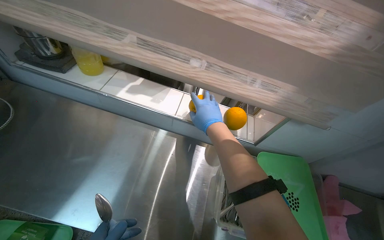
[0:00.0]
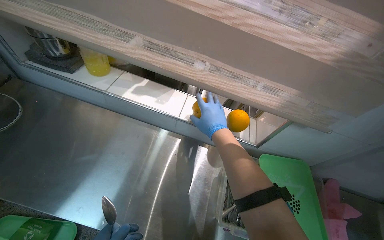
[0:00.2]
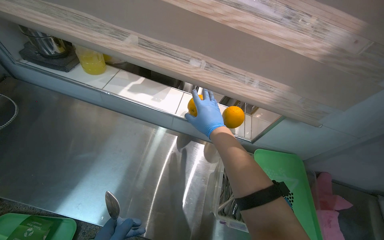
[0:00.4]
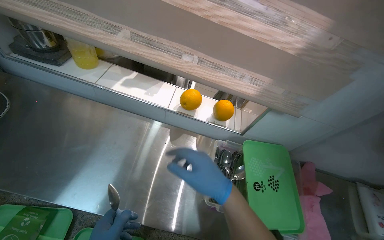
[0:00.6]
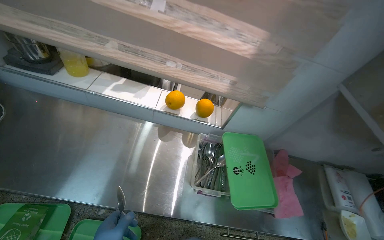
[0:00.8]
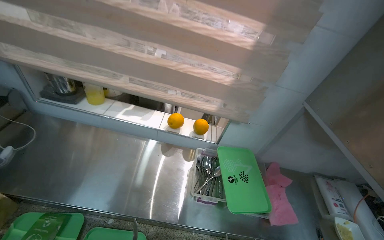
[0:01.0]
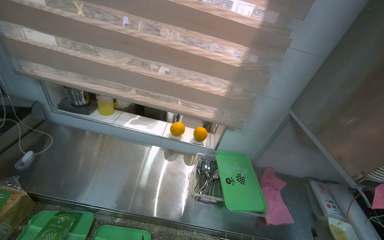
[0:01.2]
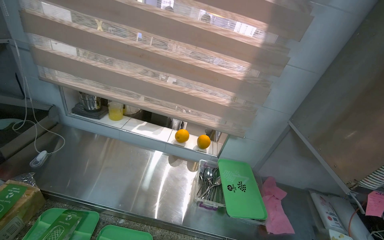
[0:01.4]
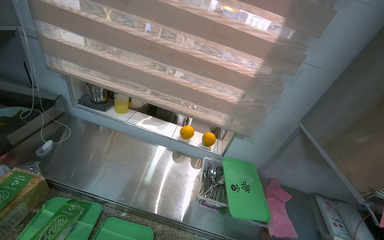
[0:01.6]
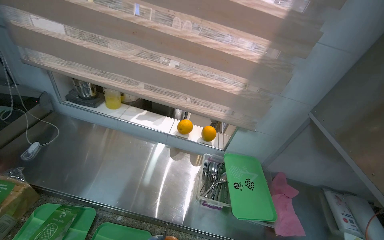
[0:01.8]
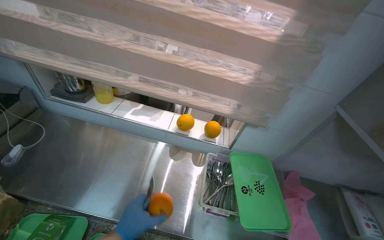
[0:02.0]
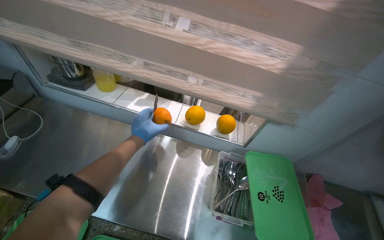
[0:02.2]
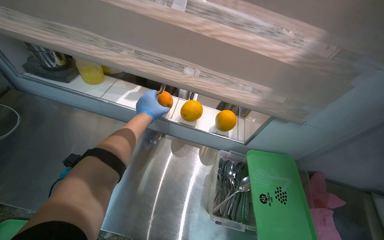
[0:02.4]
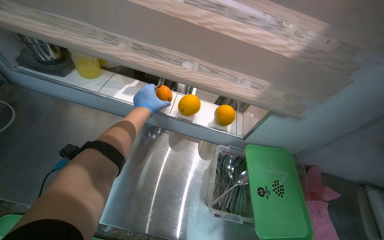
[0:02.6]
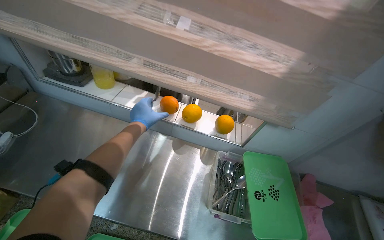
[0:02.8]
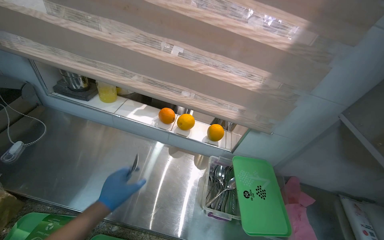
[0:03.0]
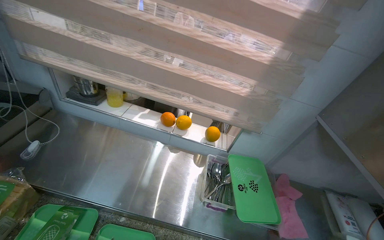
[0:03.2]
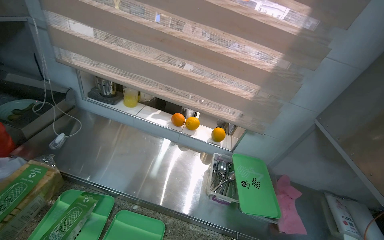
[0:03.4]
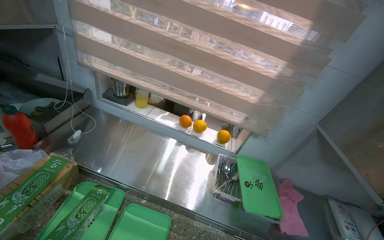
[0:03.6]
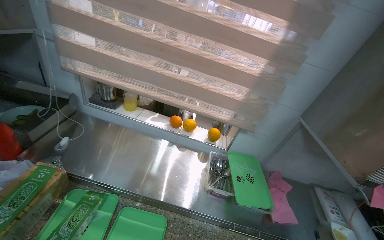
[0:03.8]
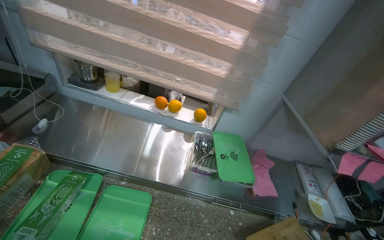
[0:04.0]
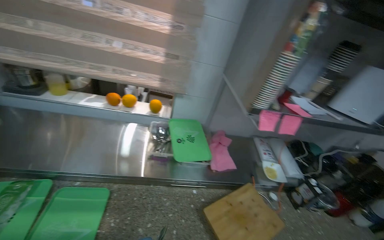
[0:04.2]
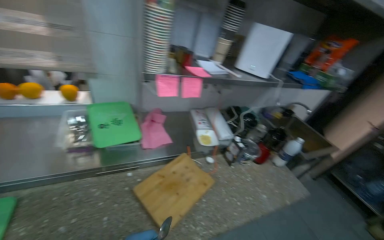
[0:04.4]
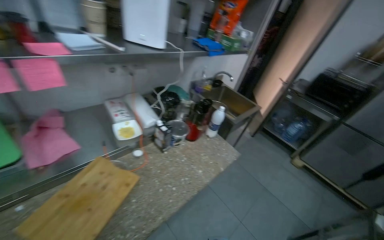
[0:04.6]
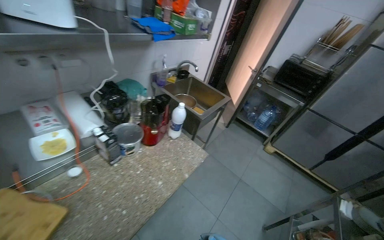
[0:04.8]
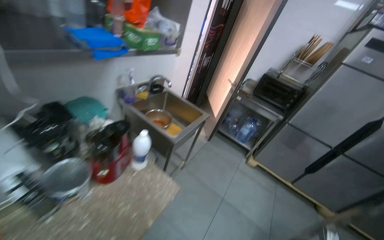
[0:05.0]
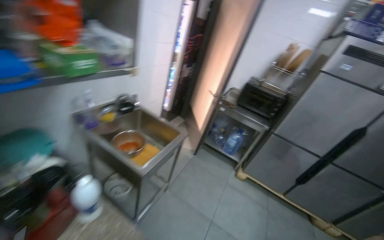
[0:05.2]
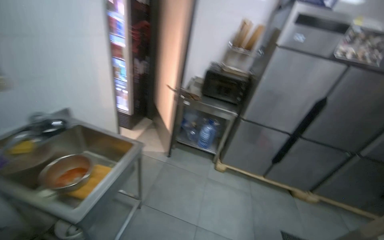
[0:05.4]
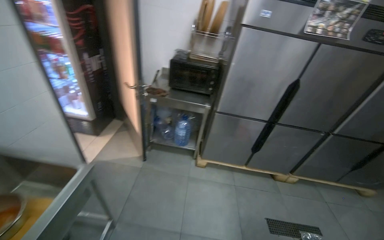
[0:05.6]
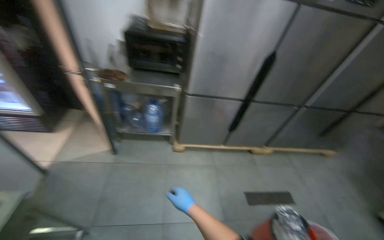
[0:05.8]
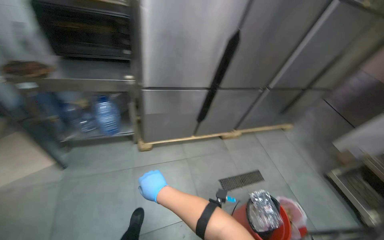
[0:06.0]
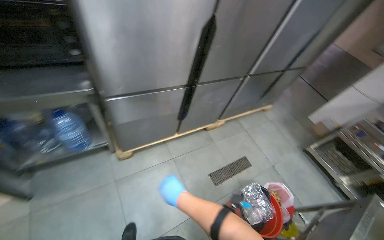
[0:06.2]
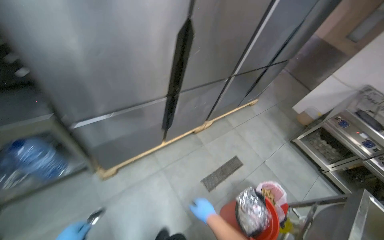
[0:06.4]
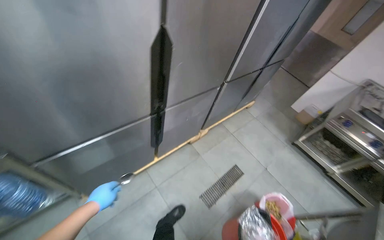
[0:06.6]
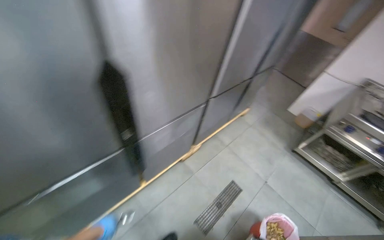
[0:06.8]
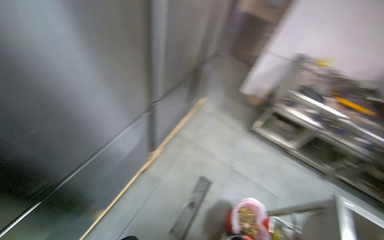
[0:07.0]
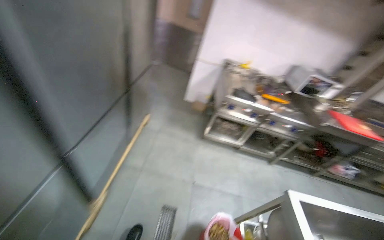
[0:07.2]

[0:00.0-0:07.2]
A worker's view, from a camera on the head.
Job: preparing food.
The whole recording: Retrieving produce from refrigerator. The worker retrieves various produce items from the refrigerator drawer.
0:00.0 to 0:01.4: The camera is carried roughly 40 cm. The camera pitches upward, by about 20 degrees.
0:01.4 to 0:02.8: The view tips downward by approximately 15 degrees.
0:02.8 to 0:04.4: The wearer moves some 70 cm. The wearer's head swings about 30 degrees to the right.
0:04.4 to 0:05.8: The camera is carried approximately 1.5 m. The wearer's head swings roughly 70 degrees to the right. The camera pitches downward, by roughly 20 degrees.
0:05.8 to 0:07.2: The wearer moves roughly 1 m. The head rotates roughly 75 degrees to the right. The view tilts about 15 degrees downward.

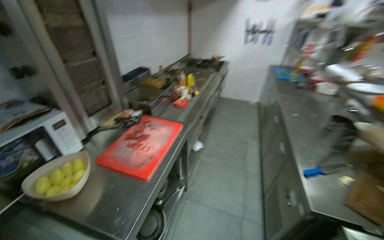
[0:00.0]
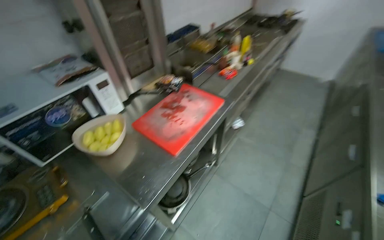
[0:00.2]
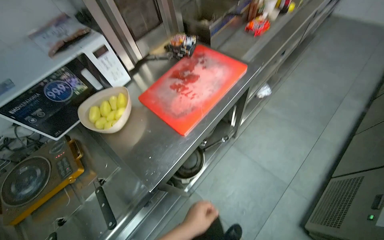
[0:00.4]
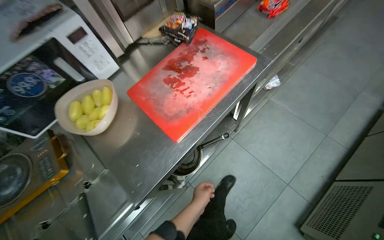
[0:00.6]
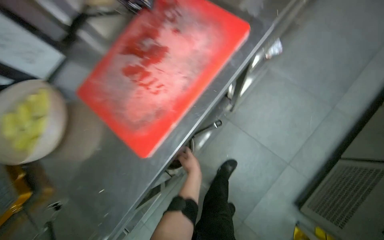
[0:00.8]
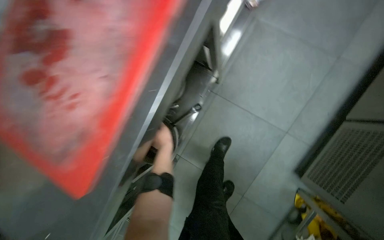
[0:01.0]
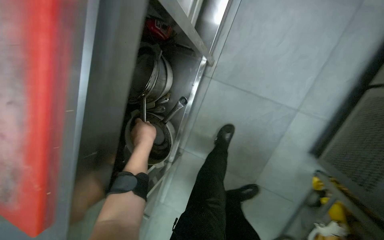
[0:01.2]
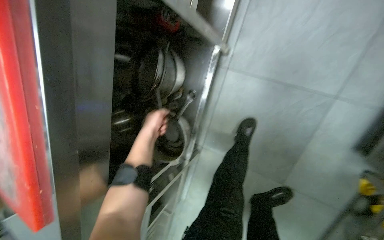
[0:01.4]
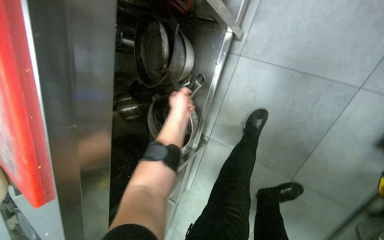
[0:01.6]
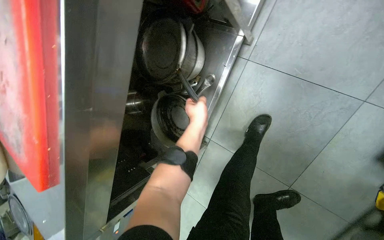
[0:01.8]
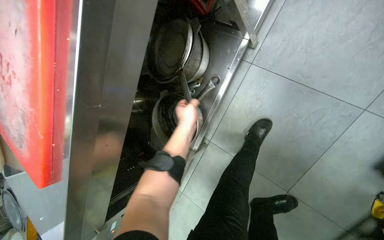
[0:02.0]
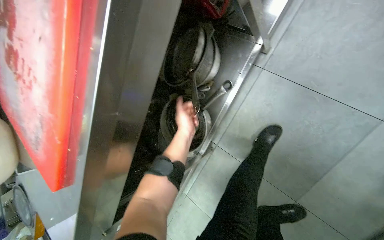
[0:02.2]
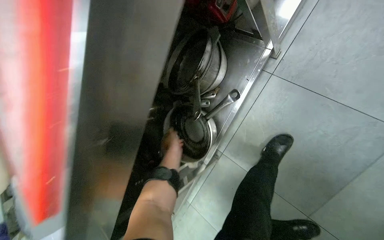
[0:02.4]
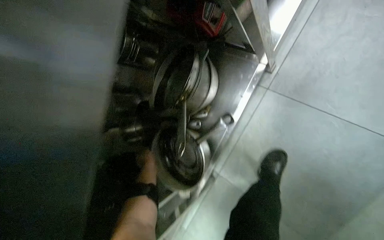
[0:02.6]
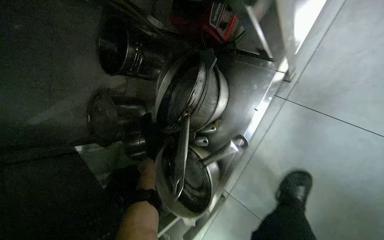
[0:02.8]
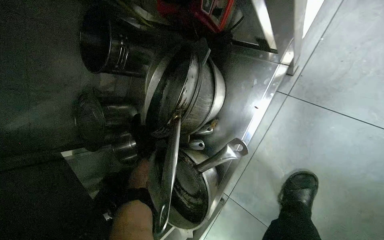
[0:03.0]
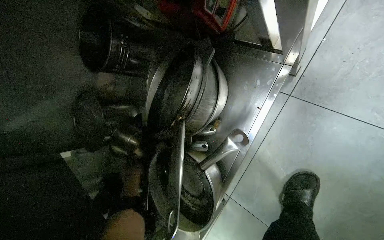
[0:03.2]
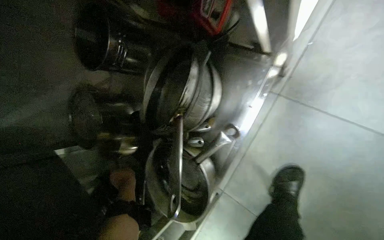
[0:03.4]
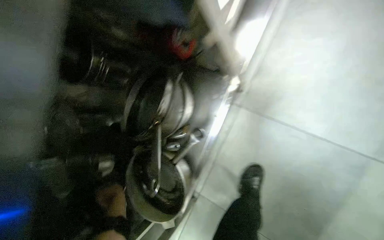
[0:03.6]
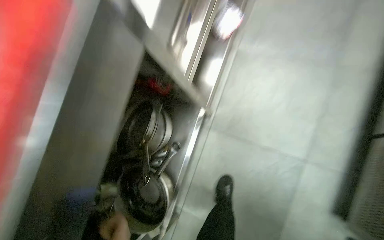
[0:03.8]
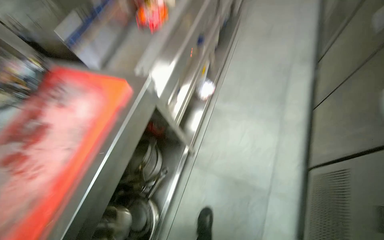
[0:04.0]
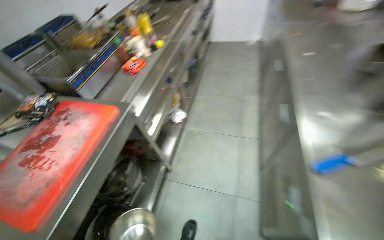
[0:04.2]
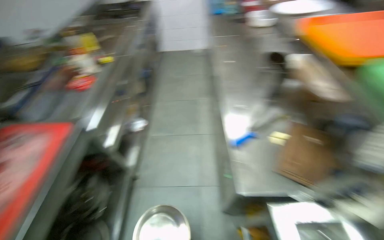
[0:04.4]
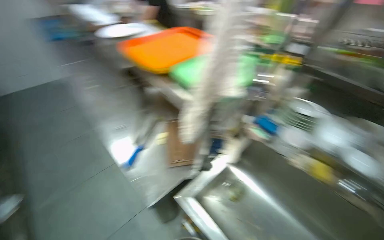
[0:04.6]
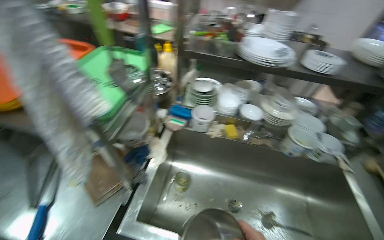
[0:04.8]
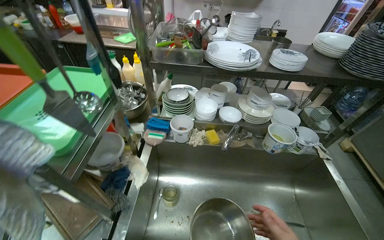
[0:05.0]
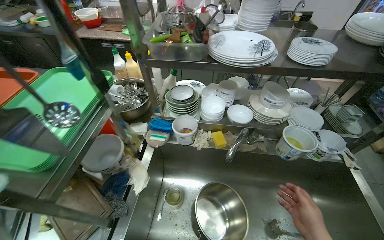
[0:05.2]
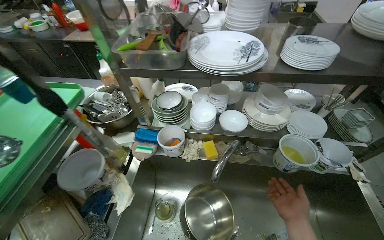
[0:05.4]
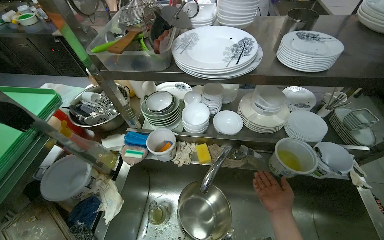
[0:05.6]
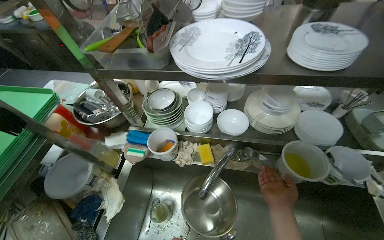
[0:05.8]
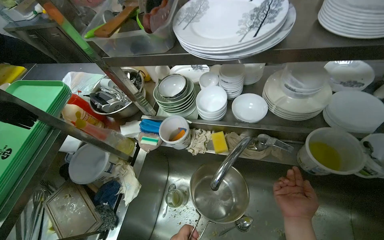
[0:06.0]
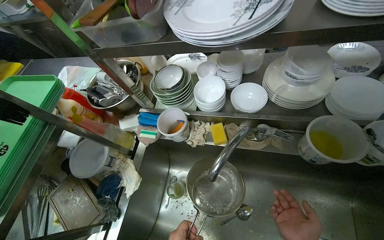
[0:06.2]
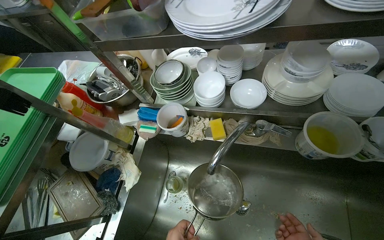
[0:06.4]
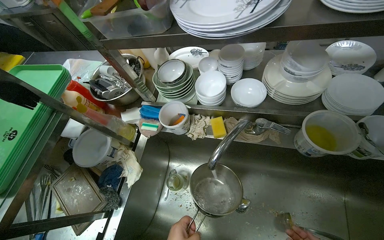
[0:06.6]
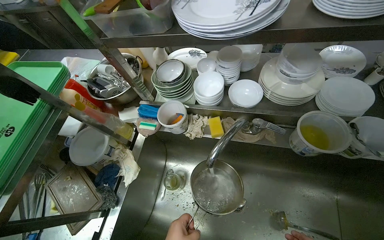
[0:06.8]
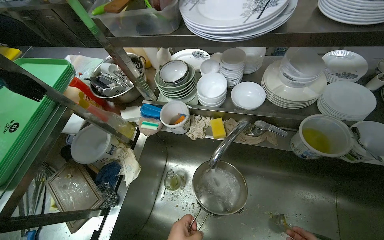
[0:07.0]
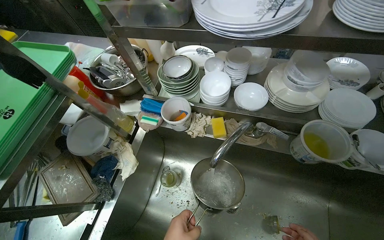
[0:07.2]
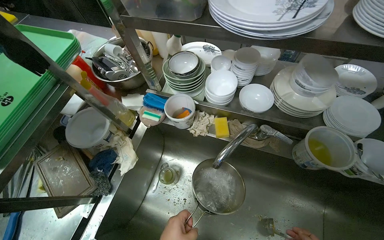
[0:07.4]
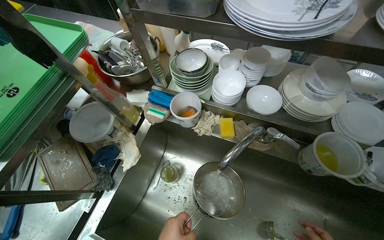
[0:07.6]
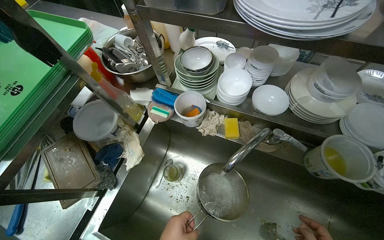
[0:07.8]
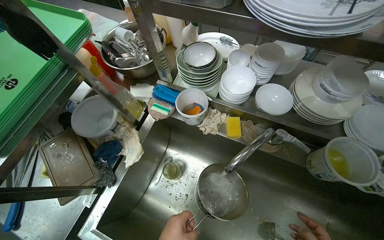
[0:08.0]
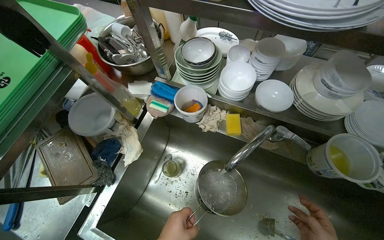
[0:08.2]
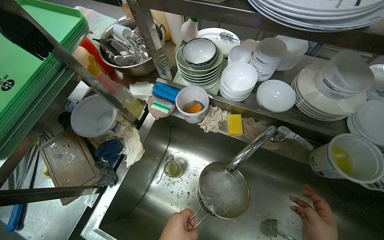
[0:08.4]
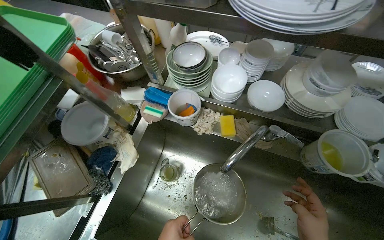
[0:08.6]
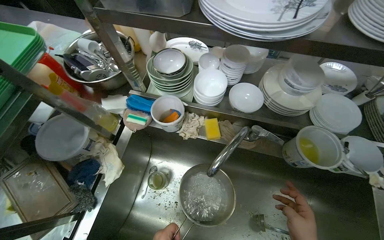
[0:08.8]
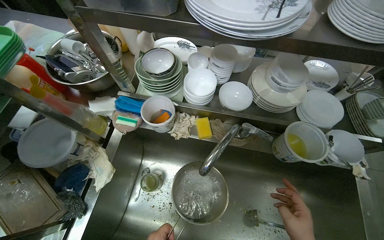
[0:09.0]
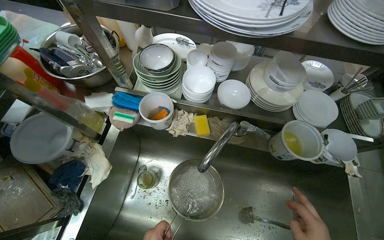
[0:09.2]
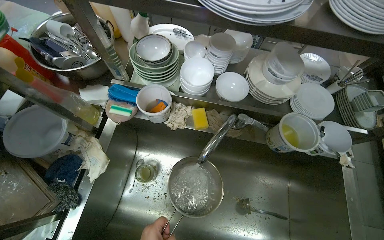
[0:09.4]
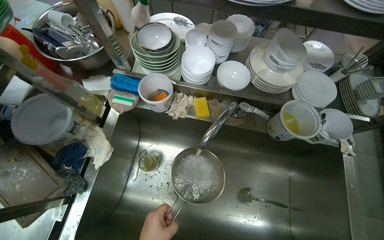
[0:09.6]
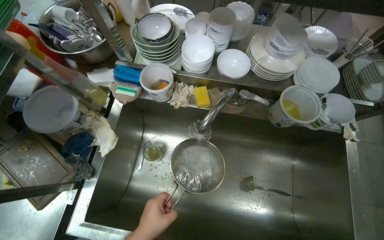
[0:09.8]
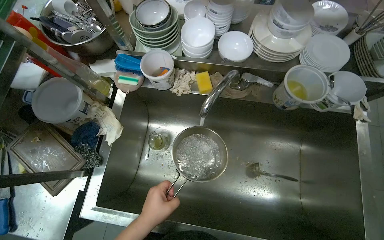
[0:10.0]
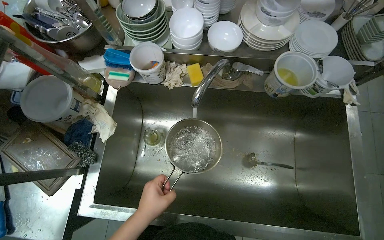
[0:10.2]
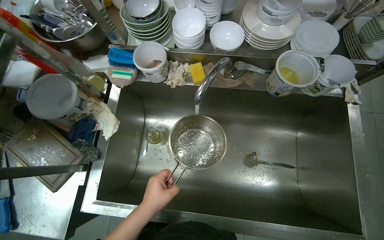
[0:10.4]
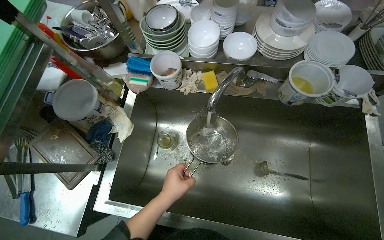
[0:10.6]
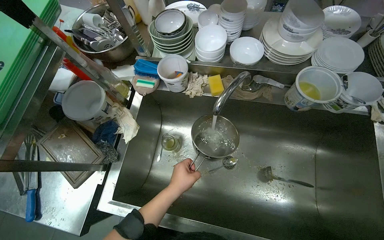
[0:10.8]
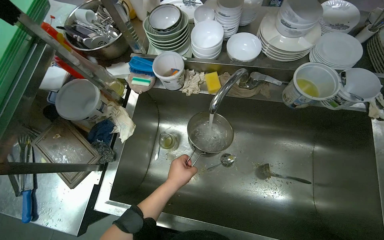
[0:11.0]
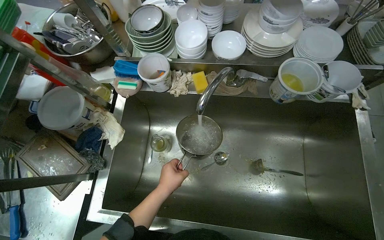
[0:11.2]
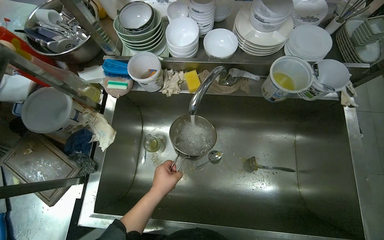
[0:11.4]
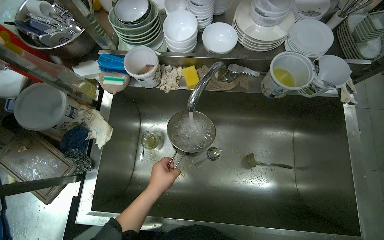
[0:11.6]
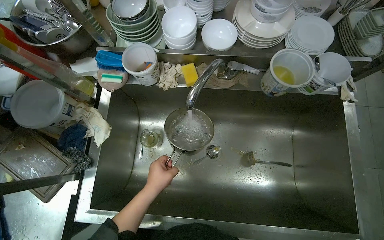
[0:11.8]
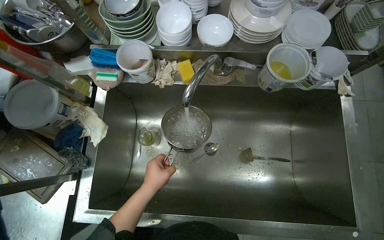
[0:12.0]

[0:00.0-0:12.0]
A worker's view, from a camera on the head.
Job: preparing food.
The whole recording: Preparing water for cooking. The worker fills a pot with water and places it on the stove to heat.
0:00.0 to 0:01.6: The camera is carried some 90 cm. The view pans to the left by roughly 45 degrees. The camera pitches downward, by some 65 degrees.
0:03.0 to 0:04.4: The camera travels roughly 1 m. The wearer looks approximately 45 degrees further to the right. The view tips upward by about 45 degrees.
0:04.4 to 0:06.0: The camera travels some 70 cm. The wearer's head swings some 50 degrees to the right. The camera pitches downward, by roughly 15 degrees.
